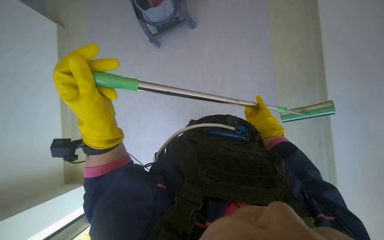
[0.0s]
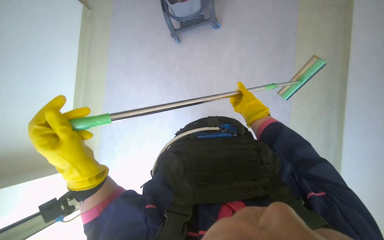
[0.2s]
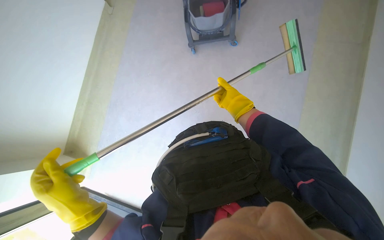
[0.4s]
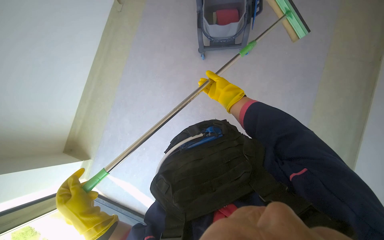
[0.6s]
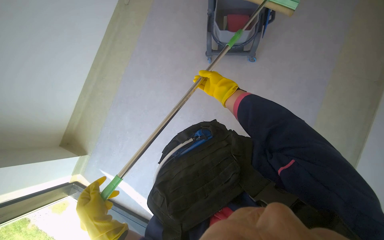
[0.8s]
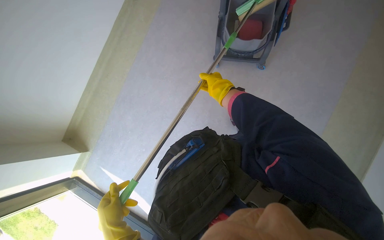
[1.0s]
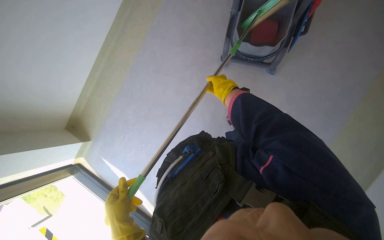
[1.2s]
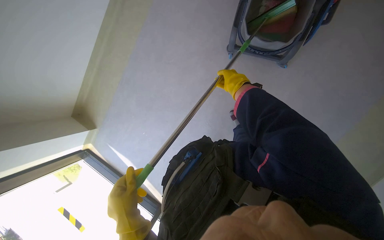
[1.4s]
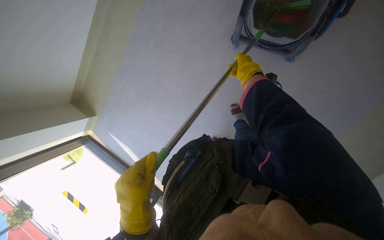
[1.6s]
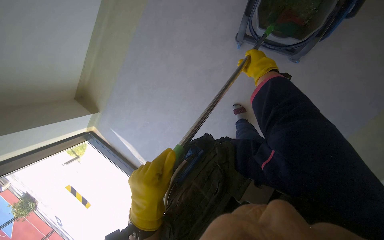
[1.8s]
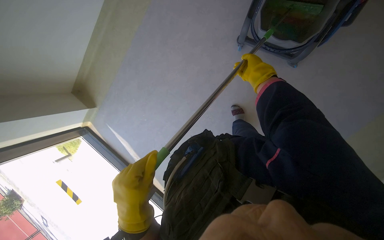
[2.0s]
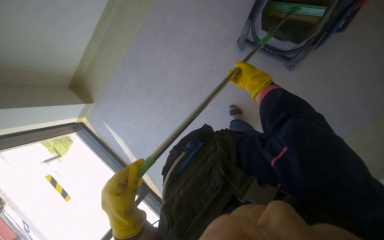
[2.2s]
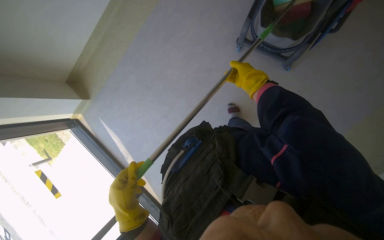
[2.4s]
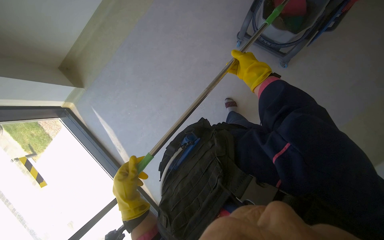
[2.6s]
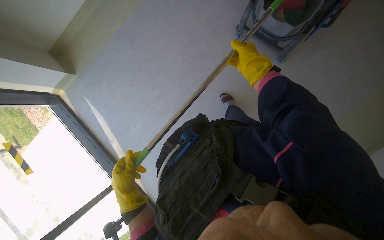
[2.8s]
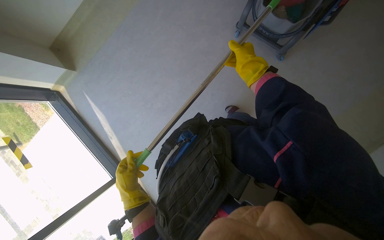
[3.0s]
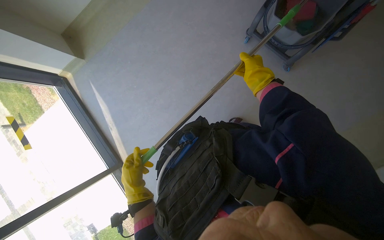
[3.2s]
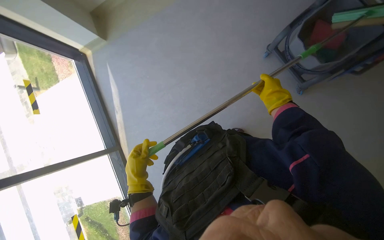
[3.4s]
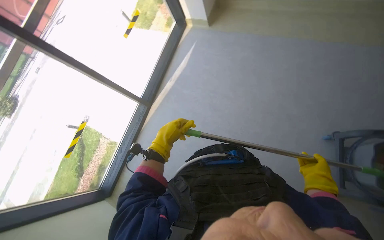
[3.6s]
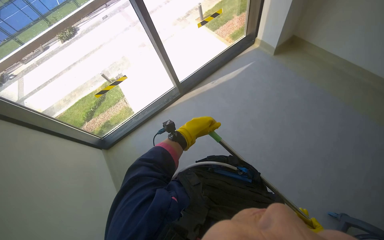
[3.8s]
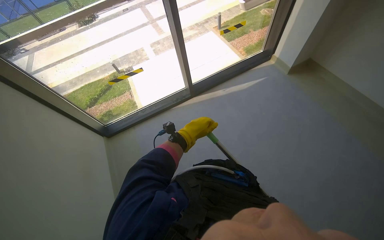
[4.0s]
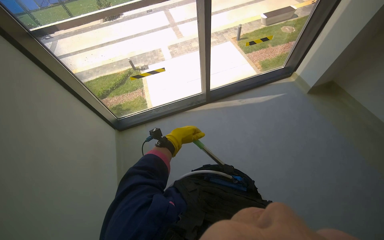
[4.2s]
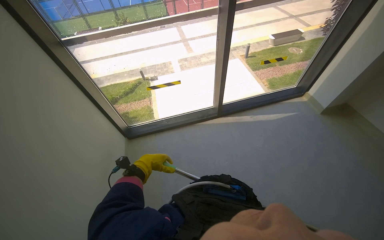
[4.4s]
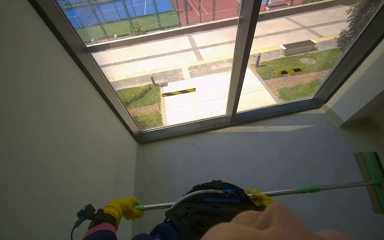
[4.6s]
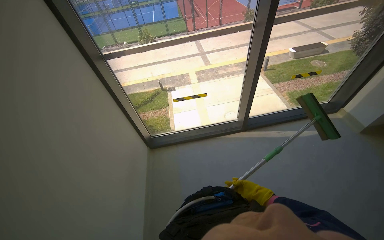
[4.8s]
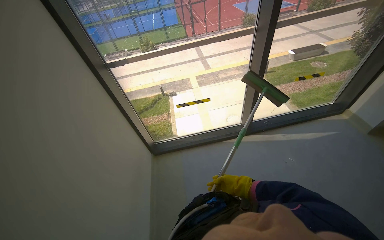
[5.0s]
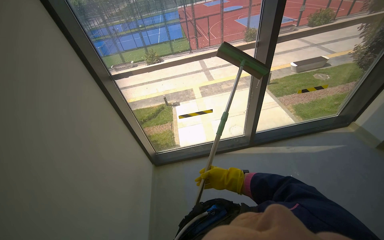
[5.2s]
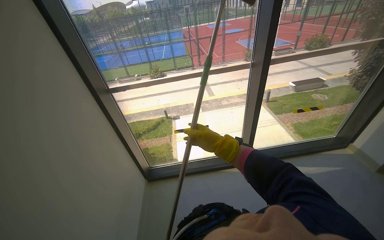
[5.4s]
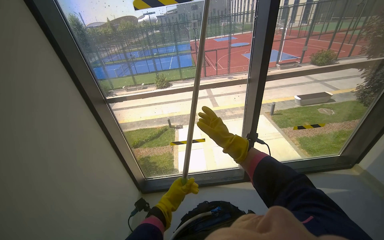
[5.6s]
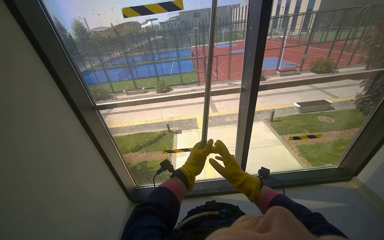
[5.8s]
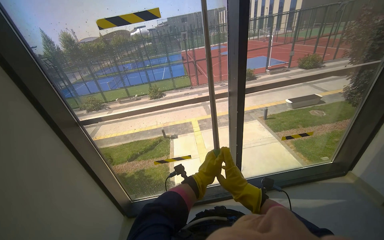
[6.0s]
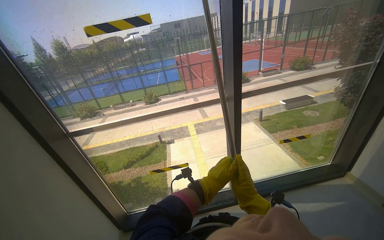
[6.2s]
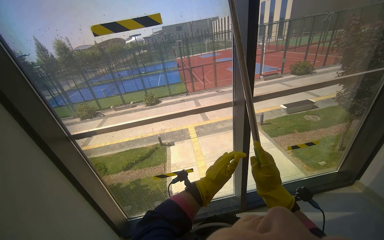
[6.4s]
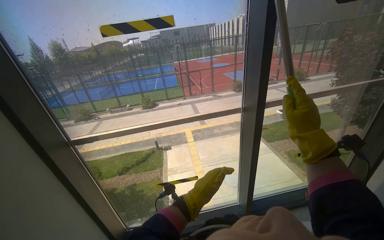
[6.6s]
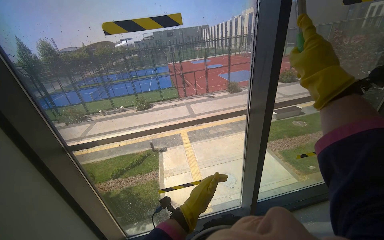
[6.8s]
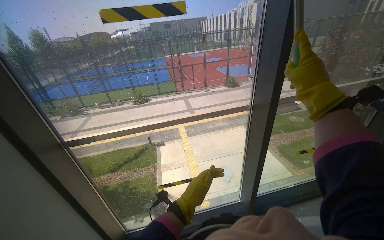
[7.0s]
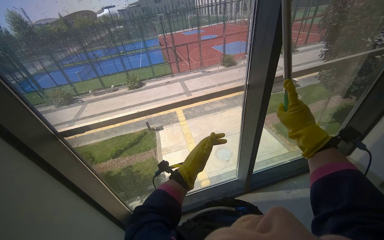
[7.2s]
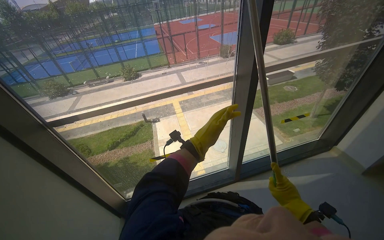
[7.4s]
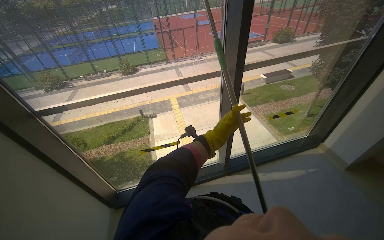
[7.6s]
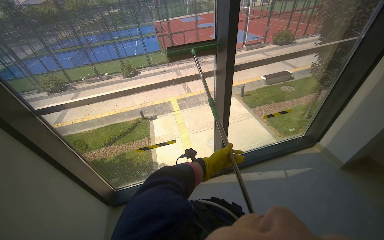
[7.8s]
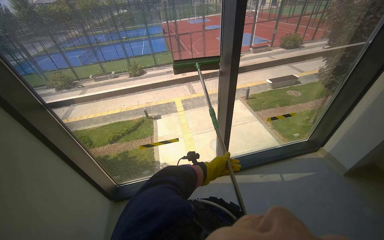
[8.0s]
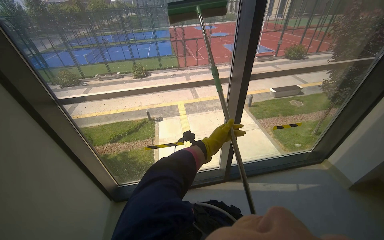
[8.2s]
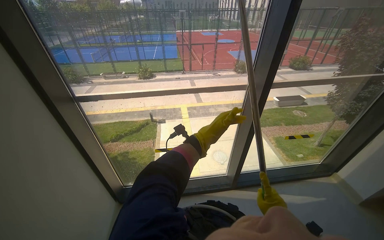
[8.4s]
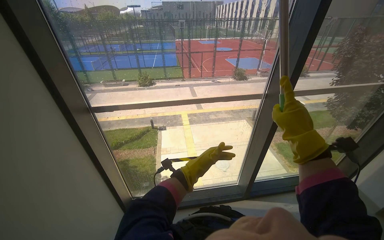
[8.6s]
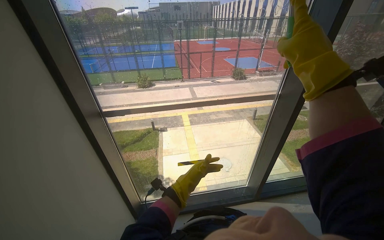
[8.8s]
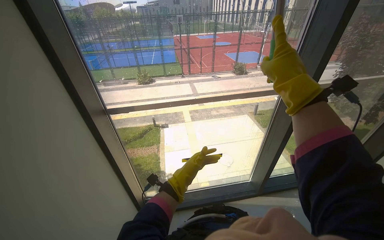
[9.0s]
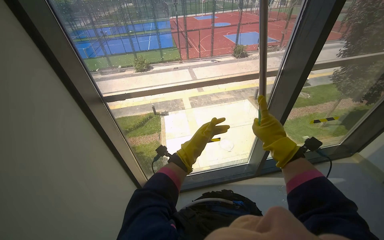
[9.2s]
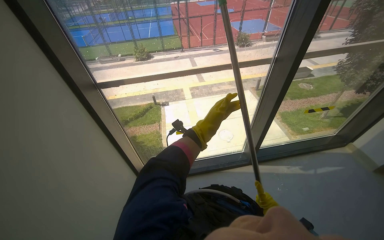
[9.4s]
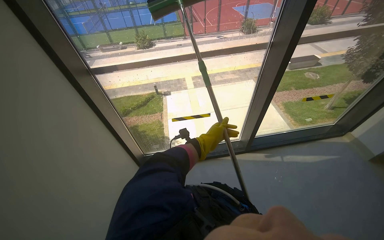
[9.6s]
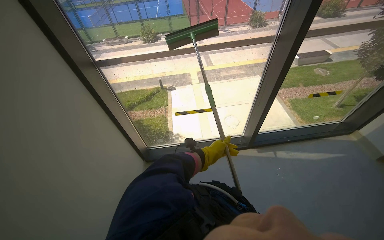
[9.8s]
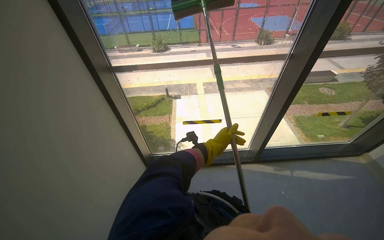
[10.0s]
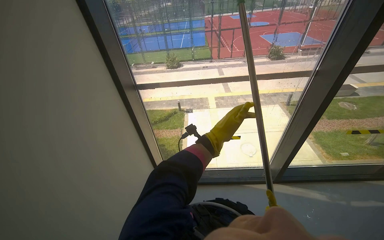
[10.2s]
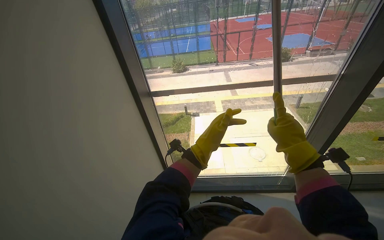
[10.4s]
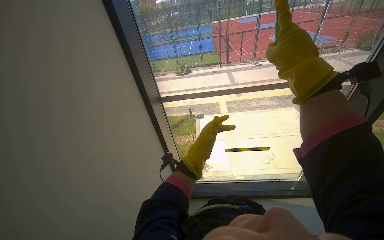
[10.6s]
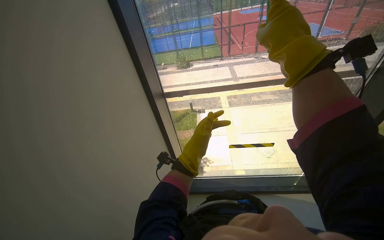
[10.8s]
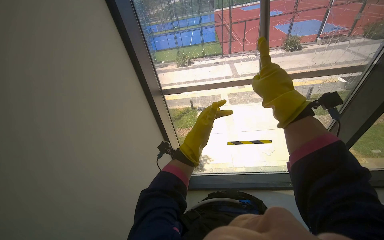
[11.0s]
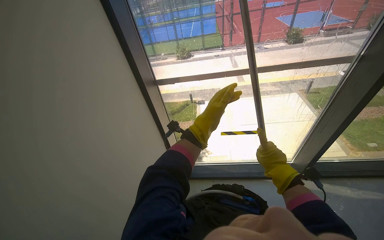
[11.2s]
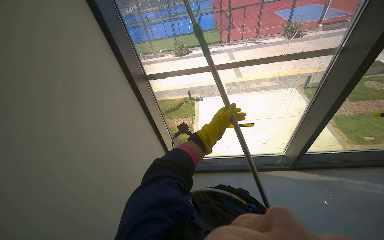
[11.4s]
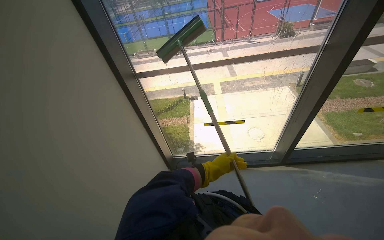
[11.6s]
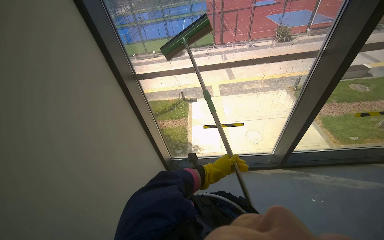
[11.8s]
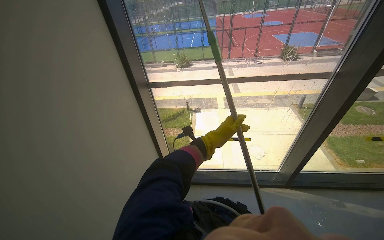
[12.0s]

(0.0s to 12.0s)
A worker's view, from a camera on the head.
Job: cleaning windows.
The whole recording: Cleaning window with squeegee. The worker uses a long-handled squeegee to clean a large window.
1.6s - 3.0s: The left hand shifts roughly 20 cm farther from the camera.
3.0s - 4.4s: The head rotates some 115 degrees to the left.
4.4s - 6.0s: The wearer moves some 60 cm. The view tips upward by approximately 20 degrees.
6.0s - 7.6s: The left hand heads up the picture, covering approximately 10 cm.
7.6s - 9.0s: The left hand goes up and down the picture, some 20 cm each way, reversing 2 times.
10.4s - 12.0s: The left hand moves up and down the picture over about 20 cm, changing direction 2 times.

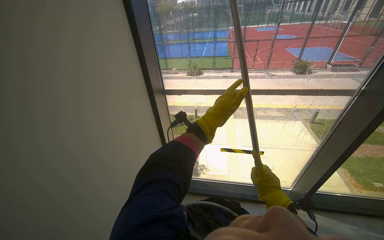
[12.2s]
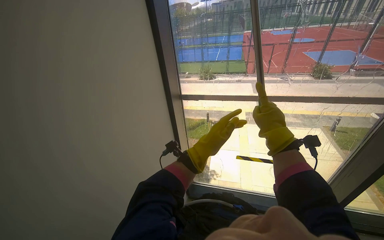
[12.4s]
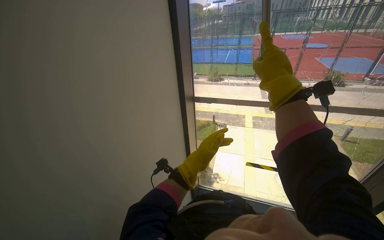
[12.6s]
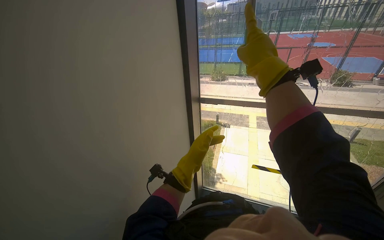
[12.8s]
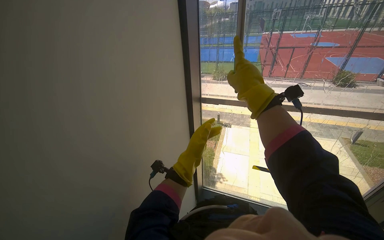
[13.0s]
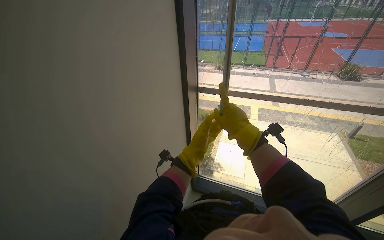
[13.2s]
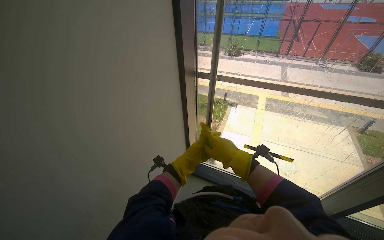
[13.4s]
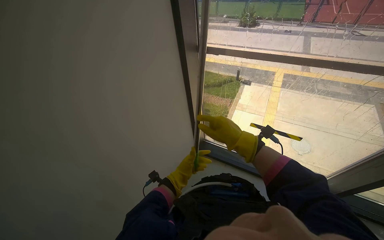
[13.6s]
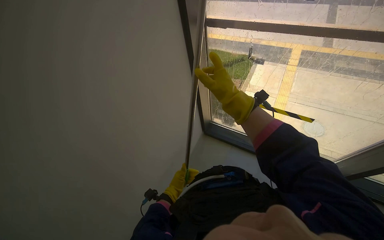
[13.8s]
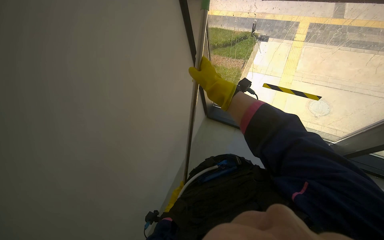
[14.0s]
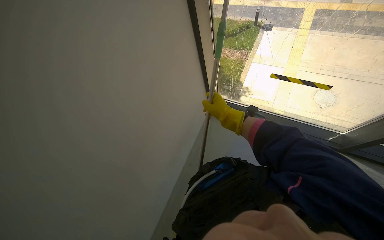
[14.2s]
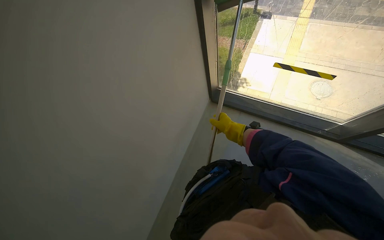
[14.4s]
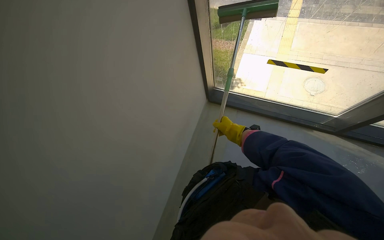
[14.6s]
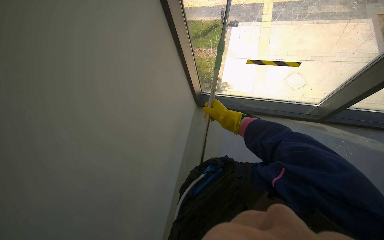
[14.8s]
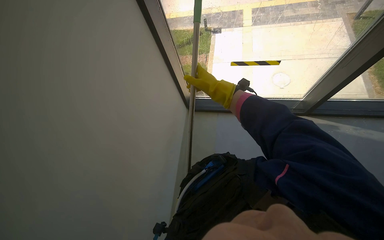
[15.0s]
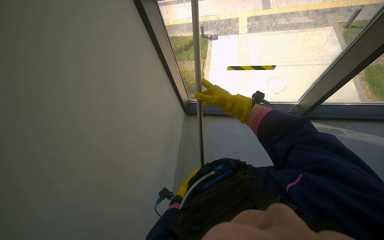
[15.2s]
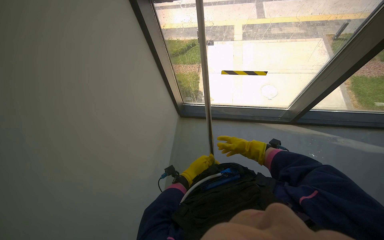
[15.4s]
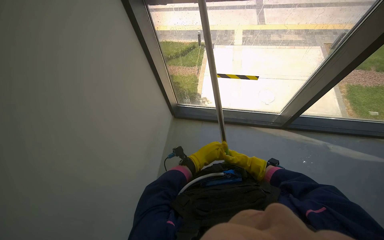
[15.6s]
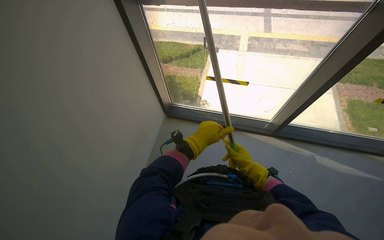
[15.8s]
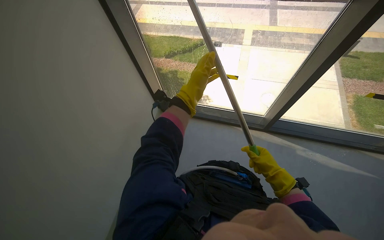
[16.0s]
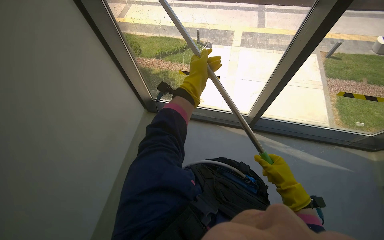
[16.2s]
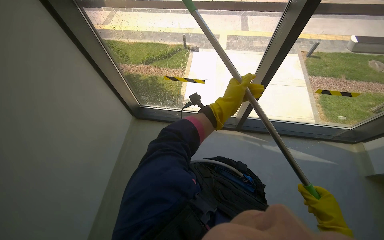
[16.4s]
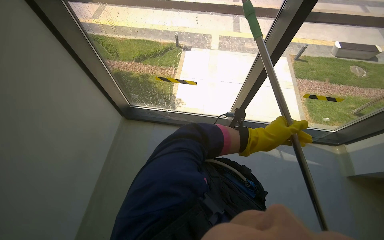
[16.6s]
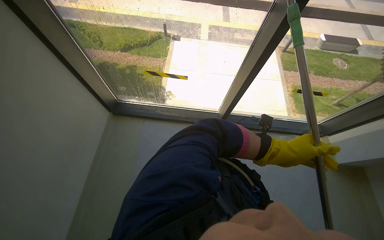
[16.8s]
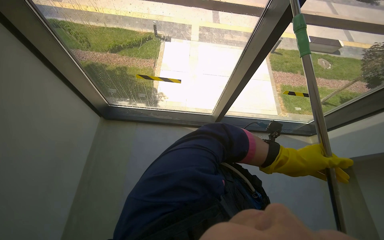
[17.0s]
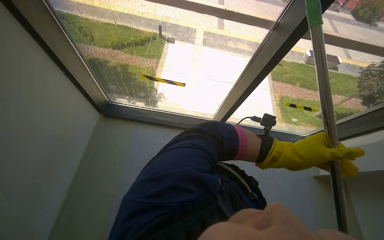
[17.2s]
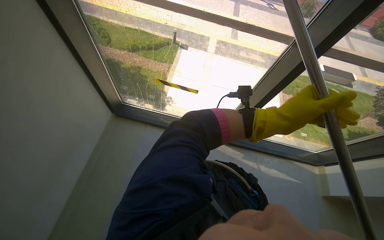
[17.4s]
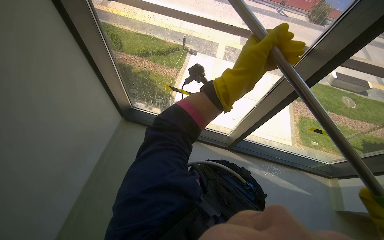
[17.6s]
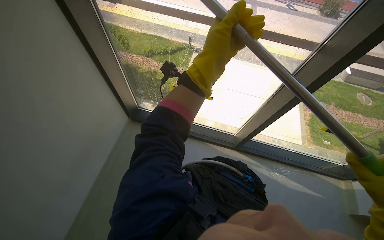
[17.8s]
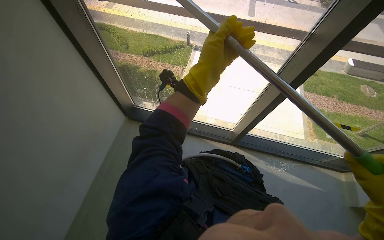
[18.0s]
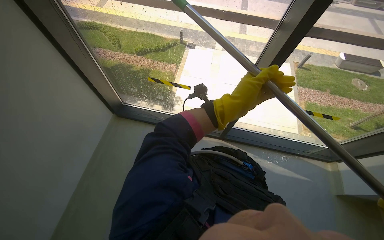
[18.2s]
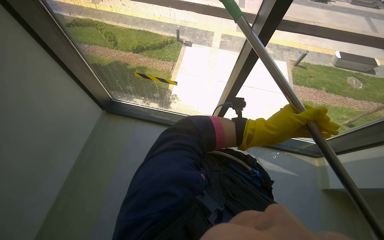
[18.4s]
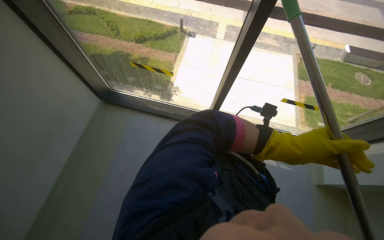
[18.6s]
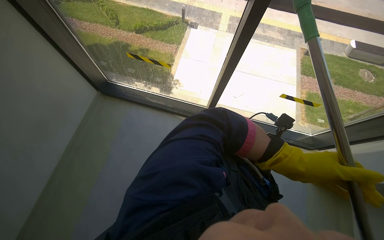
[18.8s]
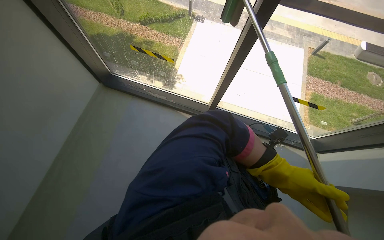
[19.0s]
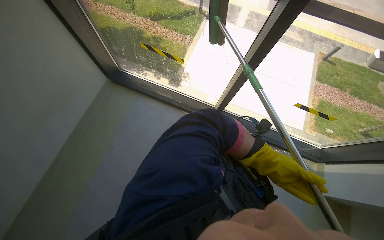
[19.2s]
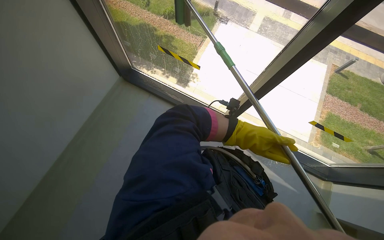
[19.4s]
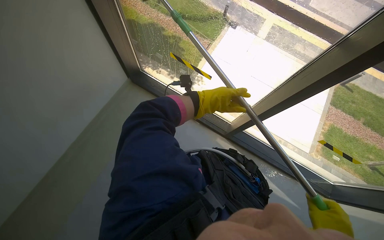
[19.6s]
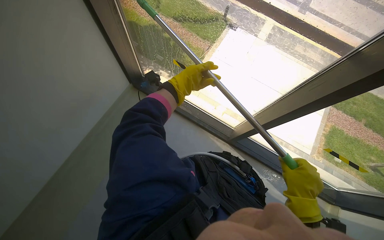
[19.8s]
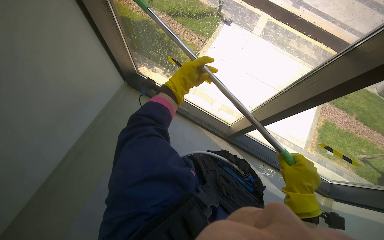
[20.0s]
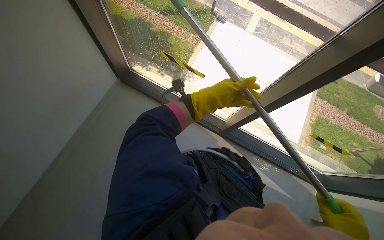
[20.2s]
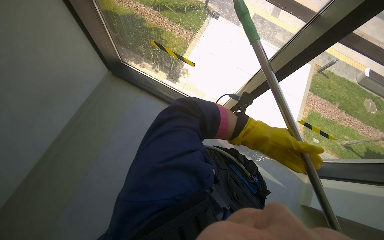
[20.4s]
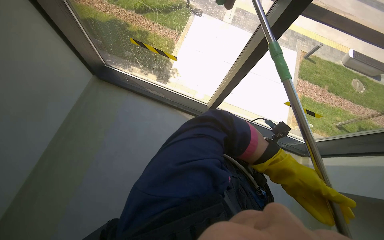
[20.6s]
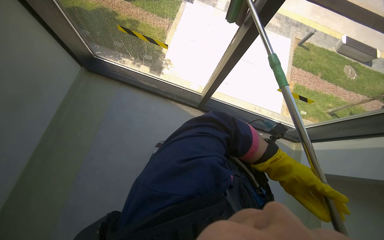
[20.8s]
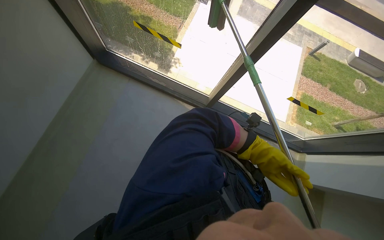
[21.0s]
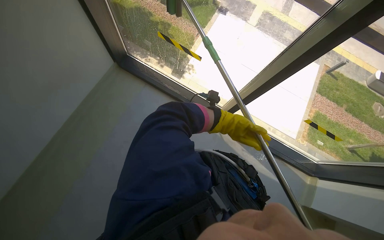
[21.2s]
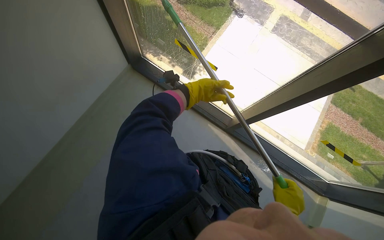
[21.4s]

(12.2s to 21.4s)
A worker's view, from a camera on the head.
Job: cleaning windows.
The whole recording: Cleaning window with squeegee. The worker uses a long-handled squeegee to clean a large window.
12.2s - 13.8s: The head turns to the left by approximately 20 degrees. The view tips downward by roughly 25 degrees.
16.8s - 18.4s: The left hand goes approximately 20 cm up the picture, and goes to the left and returns, some 30 cm each way.
18.4s - 19.8s: The left hand is displaced to the left and up the picture by approximately 40 cm.
